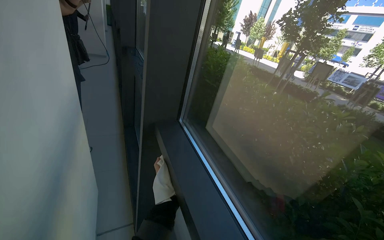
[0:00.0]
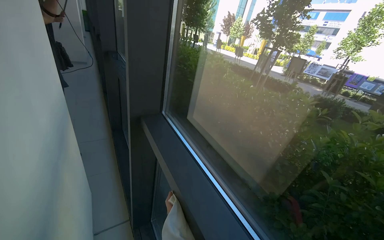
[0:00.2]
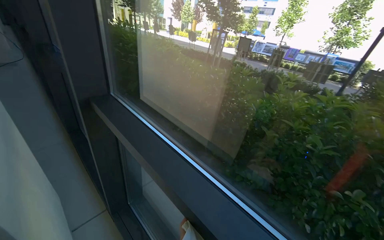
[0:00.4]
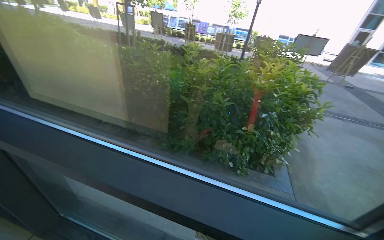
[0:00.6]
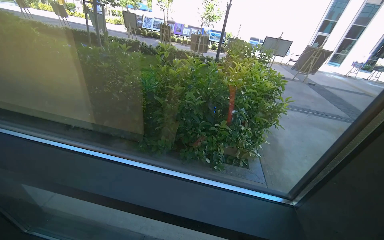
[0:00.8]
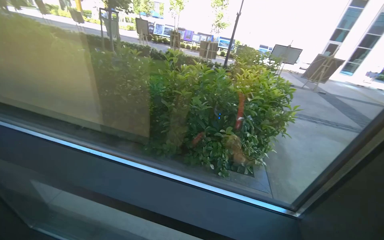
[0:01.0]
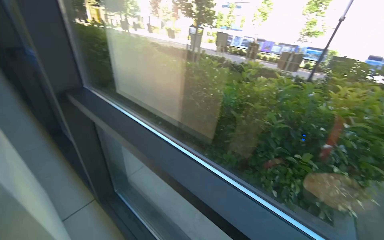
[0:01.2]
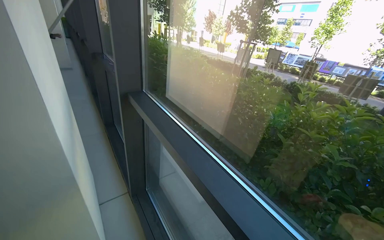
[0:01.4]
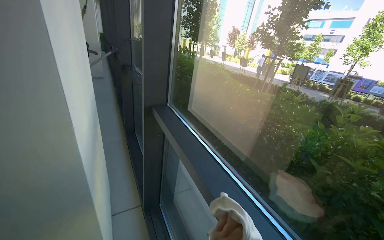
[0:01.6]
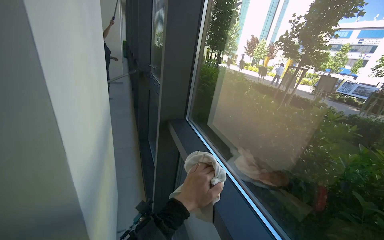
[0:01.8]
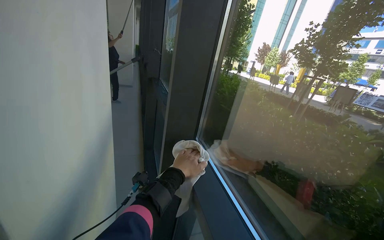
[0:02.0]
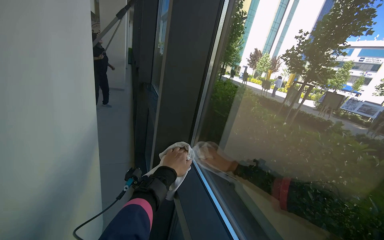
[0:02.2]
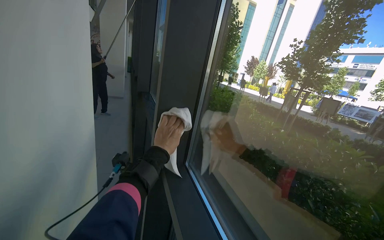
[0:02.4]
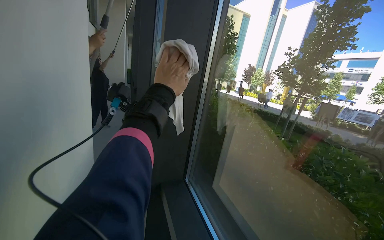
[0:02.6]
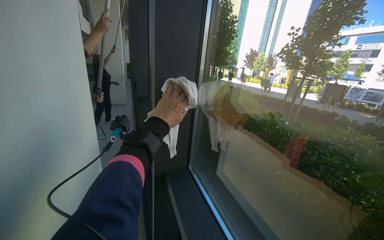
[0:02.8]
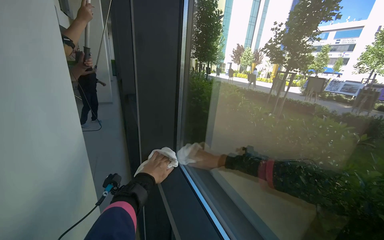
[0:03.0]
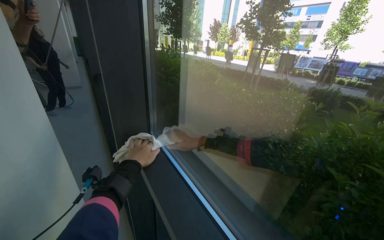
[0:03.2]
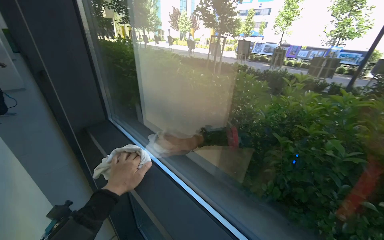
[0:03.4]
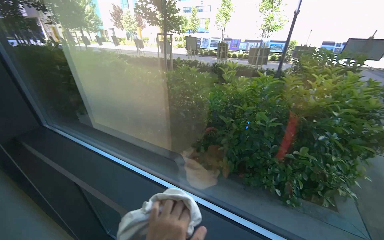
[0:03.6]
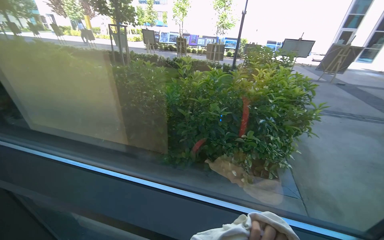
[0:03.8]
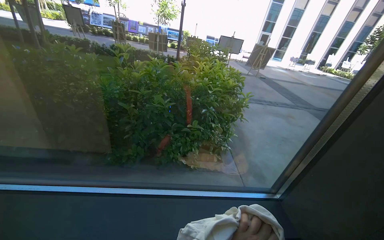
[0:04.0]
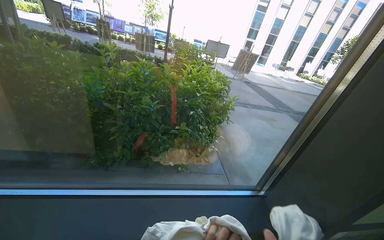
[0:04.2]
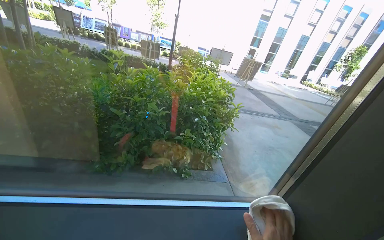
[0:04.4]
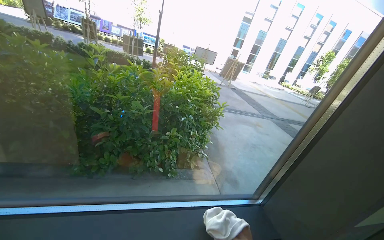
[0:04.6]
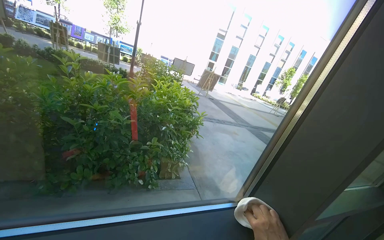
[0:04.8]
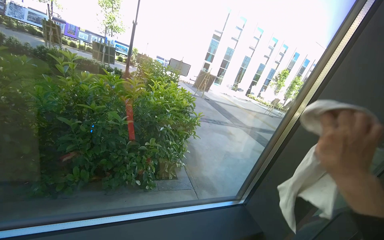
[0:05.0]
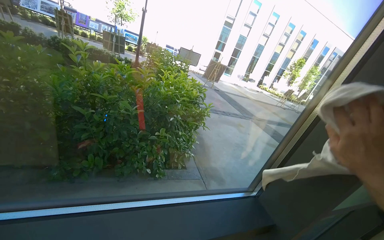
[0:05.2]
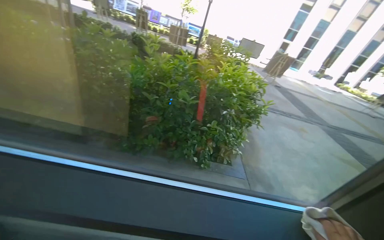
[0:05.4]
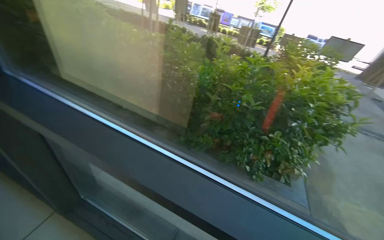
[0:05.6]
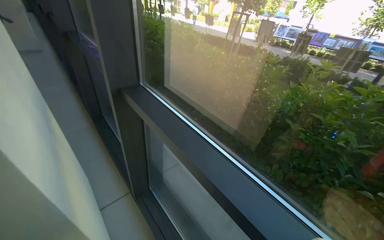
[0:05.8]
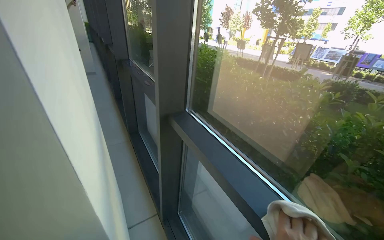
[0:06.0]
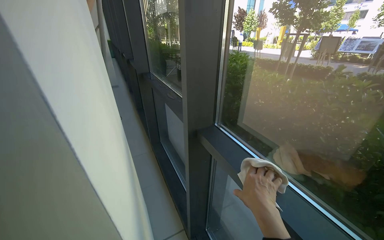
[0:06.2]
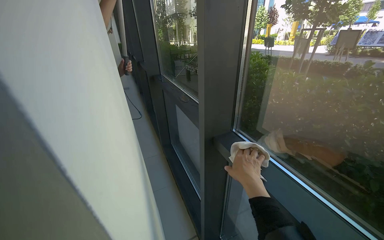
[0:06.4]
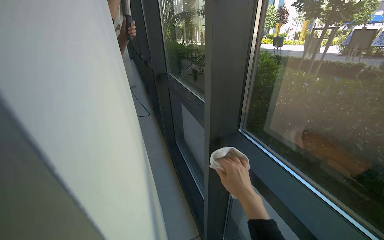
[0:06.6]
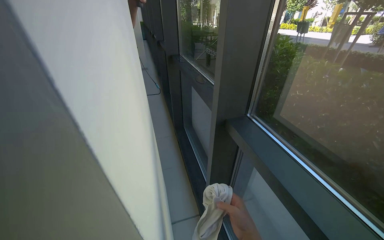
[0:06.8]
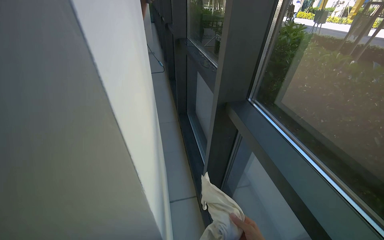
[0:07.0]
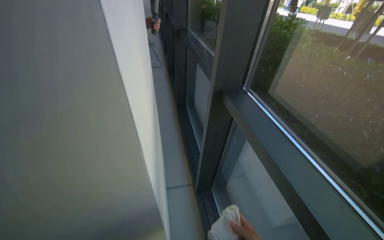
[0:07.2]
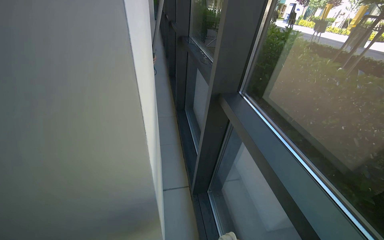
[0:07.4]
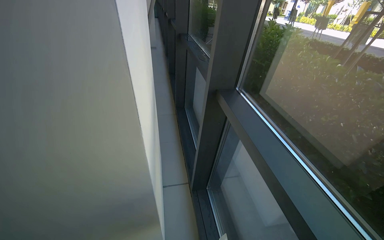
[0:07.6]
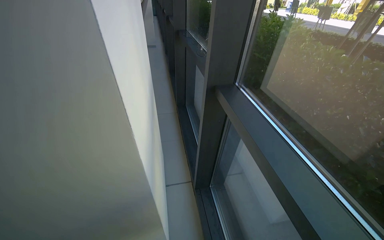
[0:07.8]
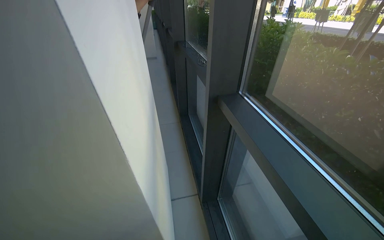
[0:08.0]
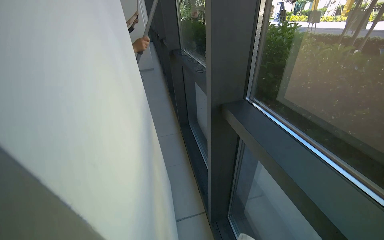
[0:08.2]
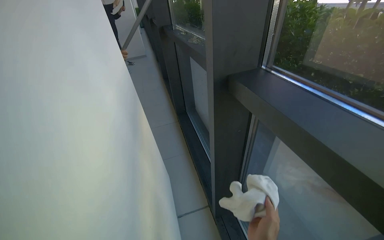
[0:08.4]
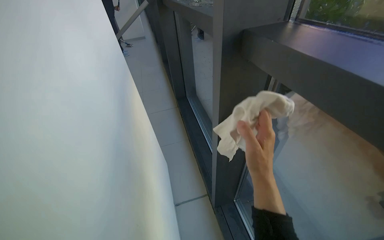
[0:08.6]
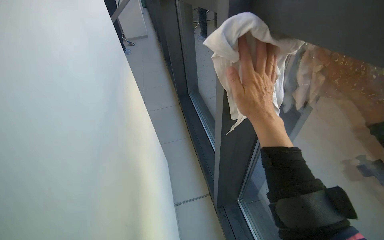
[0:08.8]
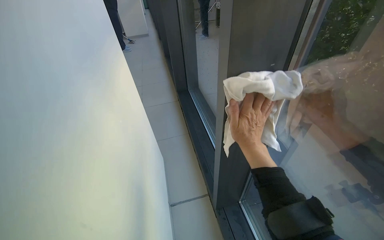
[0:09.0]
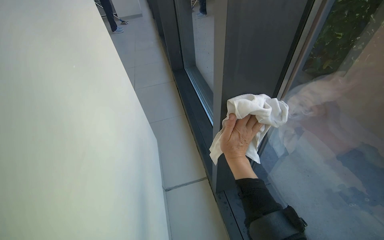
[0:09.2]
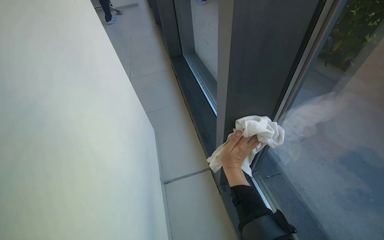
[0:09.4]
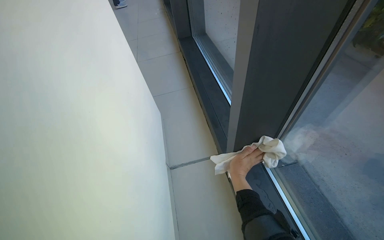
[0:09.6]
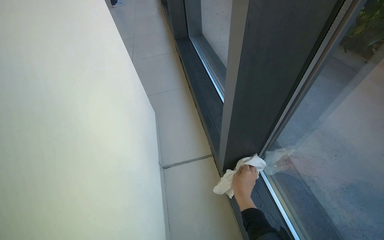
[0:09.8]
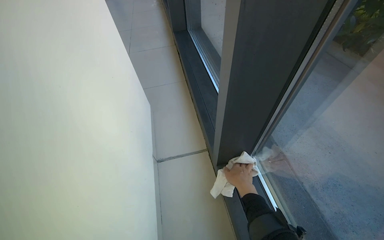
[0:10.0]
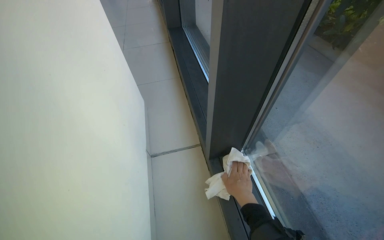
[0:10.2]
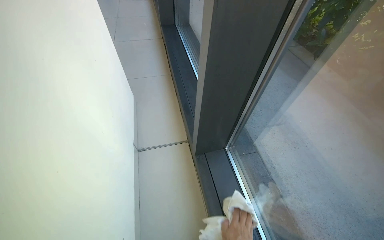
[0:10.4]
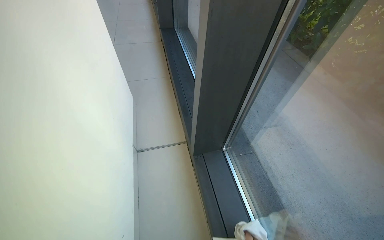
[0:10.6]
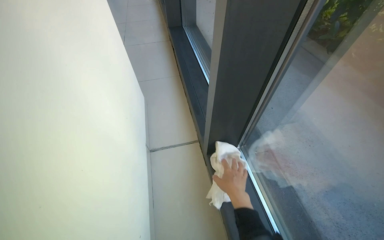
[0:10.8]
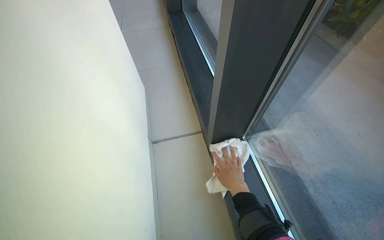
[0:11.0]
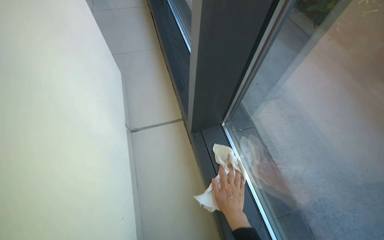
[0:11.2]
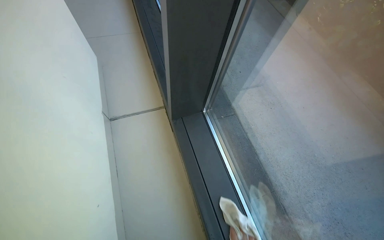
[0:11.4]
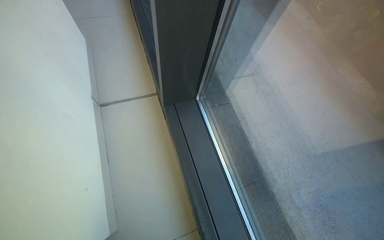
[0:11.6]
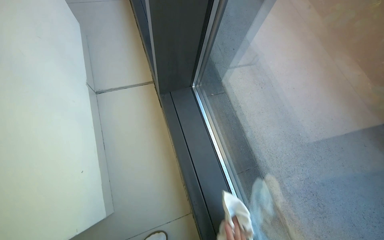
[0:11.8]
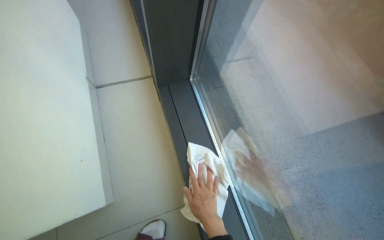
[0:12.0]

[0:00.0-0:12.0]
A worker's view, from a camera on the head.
Job: cleaning windows.
The whole recording: Wiping glass windows. The worker wipes the glass windows and their frames with a white cloth.
0:00.0 to 0:01.6: The camera is carried some 40 cm.
0:03.0 to 0:04.4: The head travels about 50 cm. The wearer's head swings some 70 degrees to the right.
0:04.4 to 0:06.0: The head rotates roughly 65 degrees to the left.
0:06.0 to 0:07.6: The view swings about 15 degrees to the left.
0:07.6 to 0:09.0: The camera travels some 50 cm.
0:09.0 to 0:10.4: The camera pitches downward, by roughly 20 degrees.
0:10.4 to 0:12.0: The camera pitches downward, by about 10 degrees.

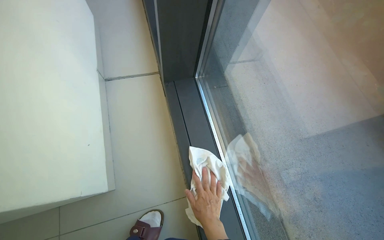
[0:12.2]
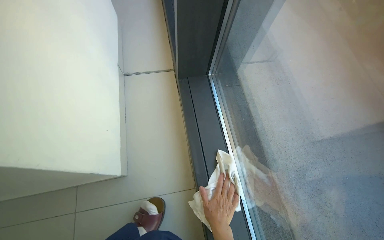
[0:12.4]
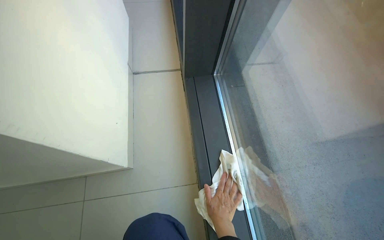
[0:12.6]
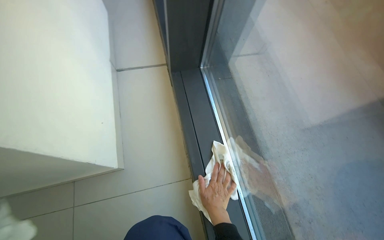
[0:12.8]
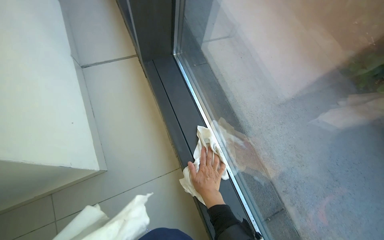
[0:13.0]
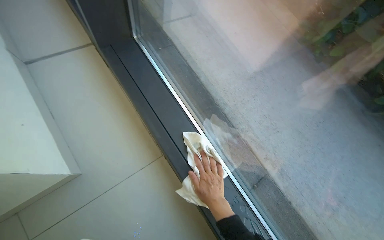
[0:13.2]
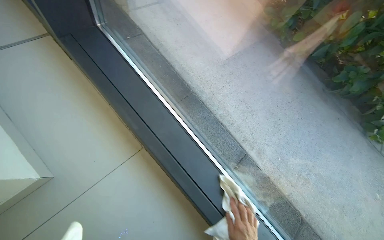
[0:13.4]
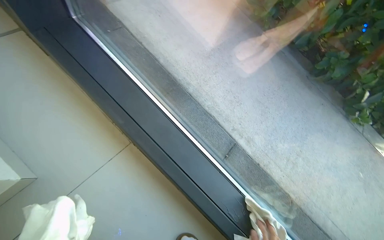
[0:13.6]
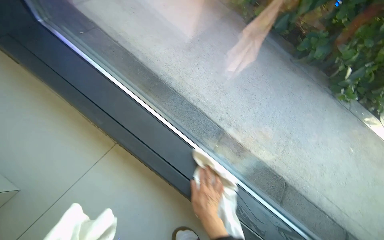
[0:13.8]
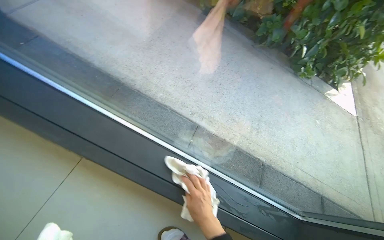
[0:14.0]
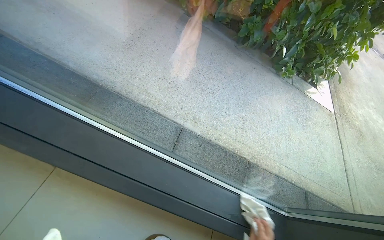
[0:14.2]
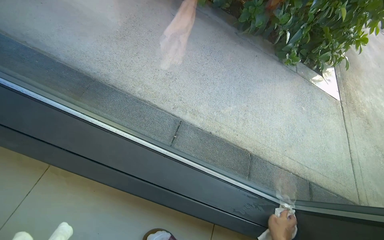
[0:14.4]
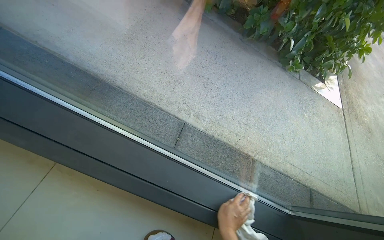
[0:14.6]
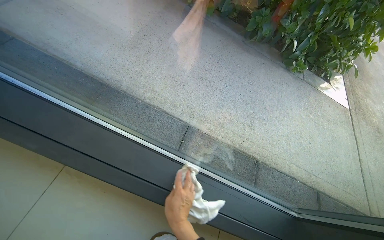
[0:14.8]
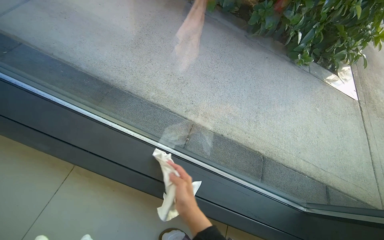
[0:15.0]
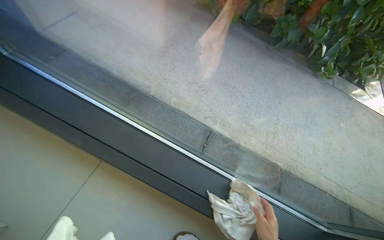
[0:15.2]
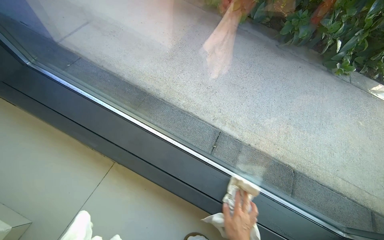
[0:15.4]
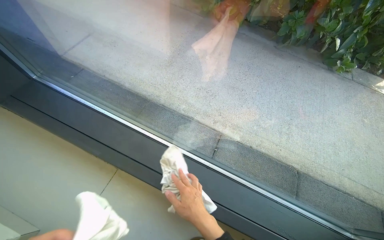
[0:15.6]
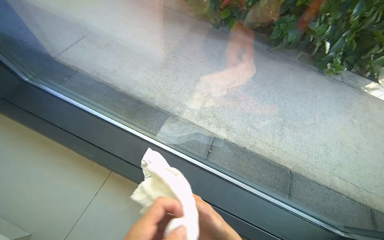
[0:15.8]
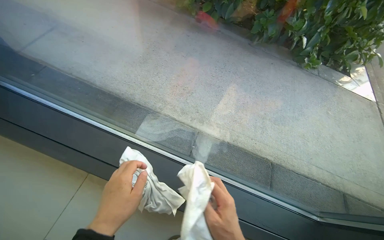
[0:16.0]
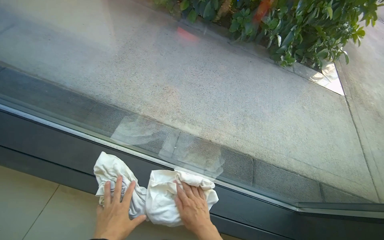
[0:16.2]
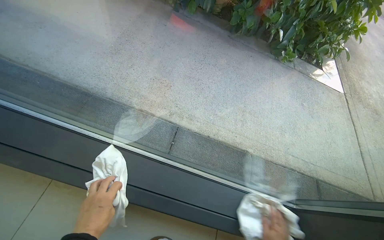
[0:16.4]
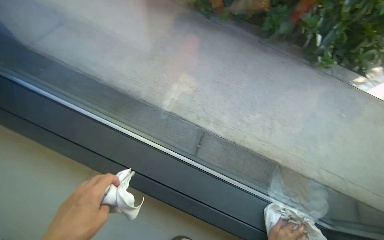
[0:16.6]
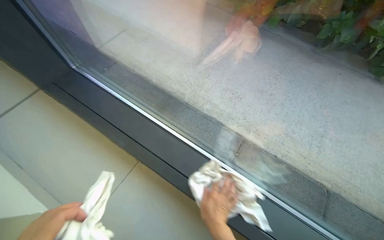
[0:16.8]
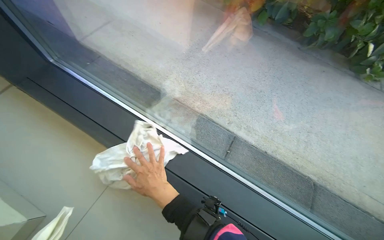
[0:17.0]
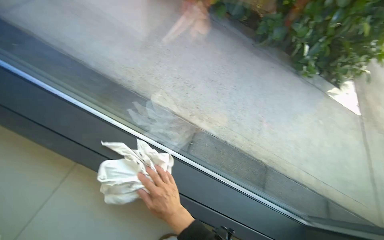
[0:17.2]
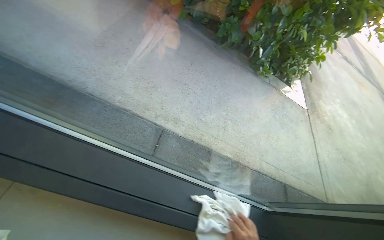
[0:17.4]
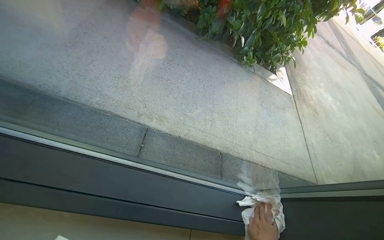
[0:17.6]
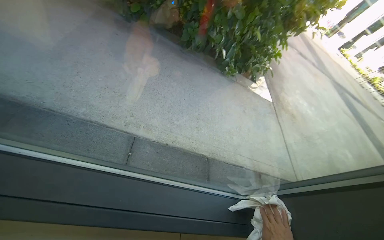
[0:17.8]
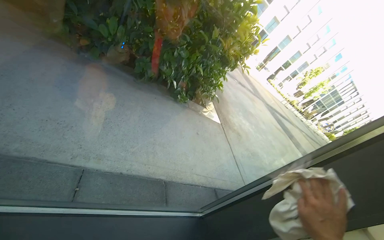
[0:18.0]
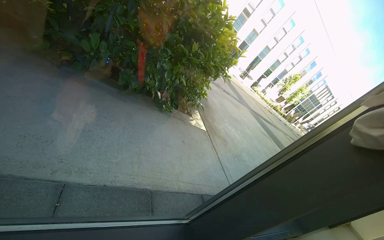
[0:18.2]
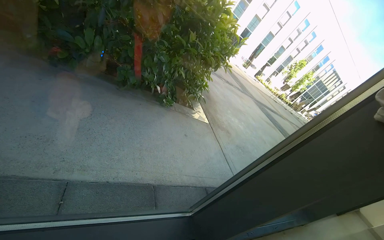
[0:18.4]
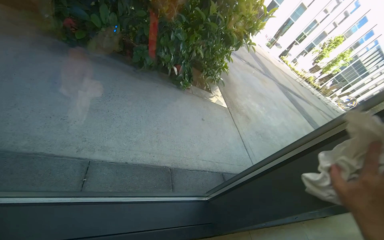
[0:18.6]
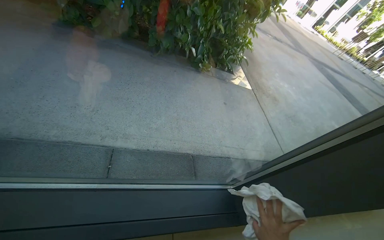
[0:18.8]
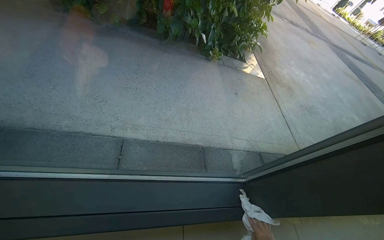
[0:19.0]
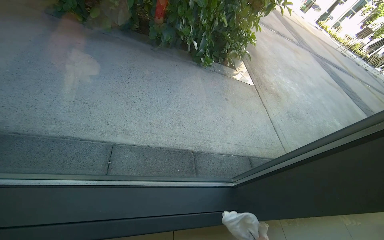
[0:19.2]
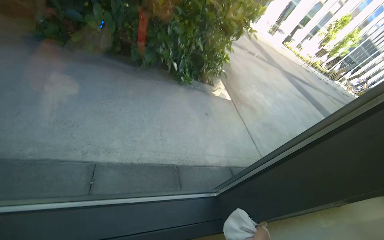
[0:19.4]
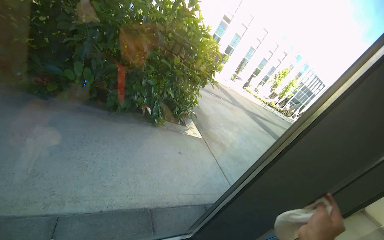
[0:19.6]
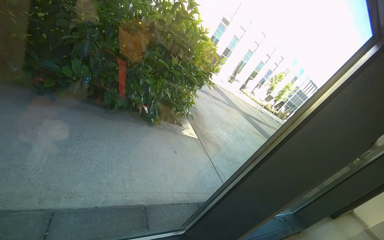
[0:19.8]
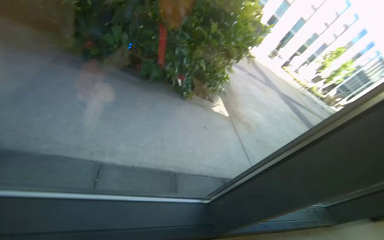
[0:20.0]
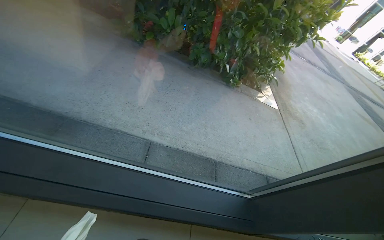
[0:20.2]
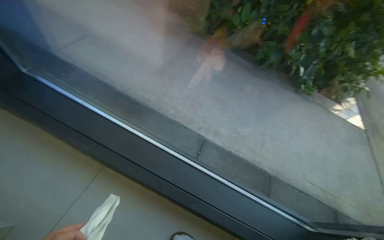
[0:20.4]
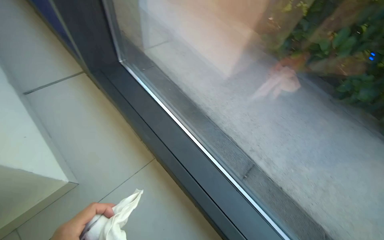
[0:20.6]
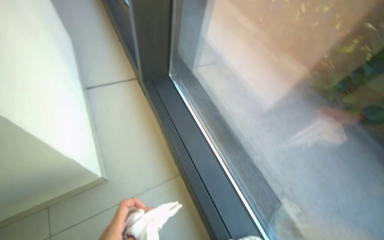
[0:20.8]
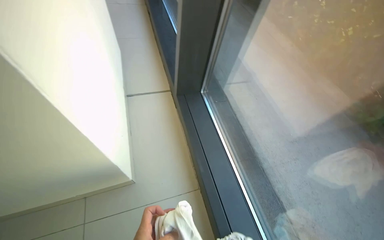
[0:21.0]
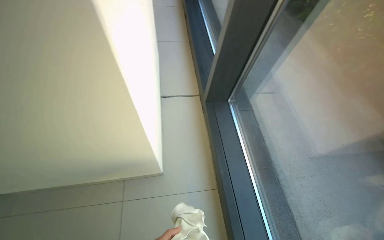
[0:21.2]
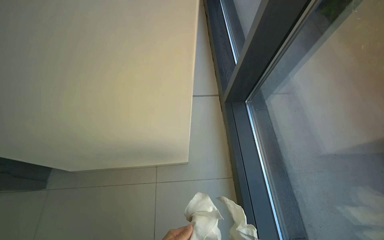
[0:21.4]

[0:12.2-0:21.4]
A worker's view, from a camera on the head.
Job: cleaning windows.
The whole recording: Wiping glass windows. The worker wipes the glass windows and their frames with a white cloth.
0:12.2 to 0:13.8: The head turns to the right by some 40 degrees.
0:16.8 to 0:18.4: The wearer's head swings some 55 degrees to the right.
0:19.8 to 0:21.4: The wearer looks roughly 105 degrees further to the left.
